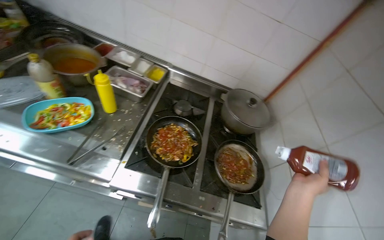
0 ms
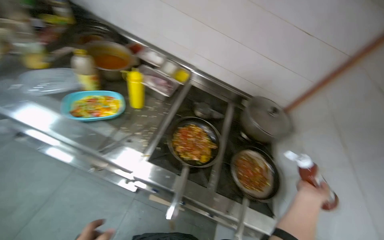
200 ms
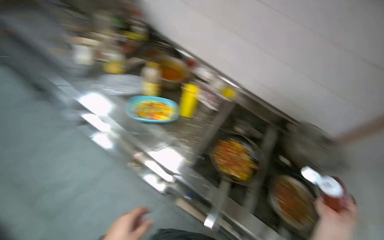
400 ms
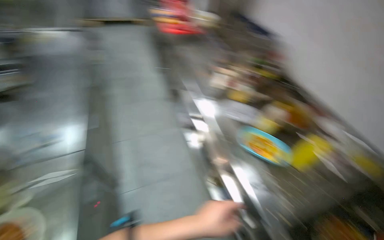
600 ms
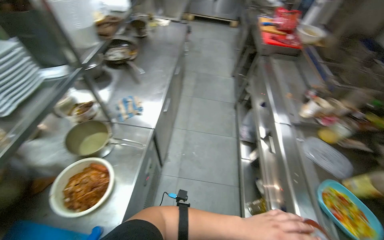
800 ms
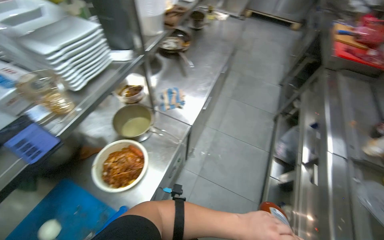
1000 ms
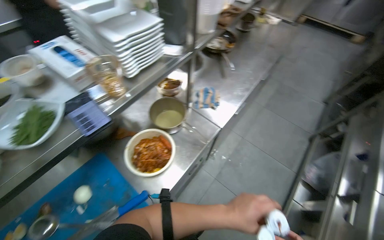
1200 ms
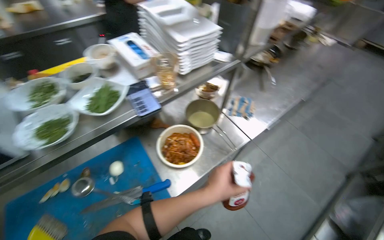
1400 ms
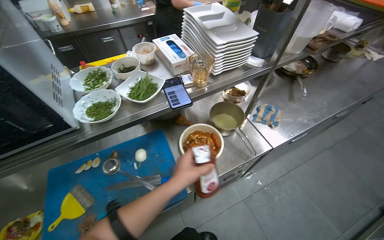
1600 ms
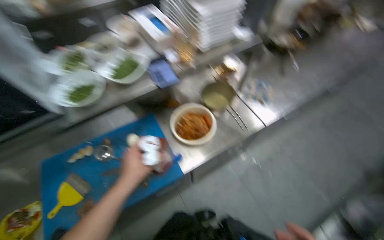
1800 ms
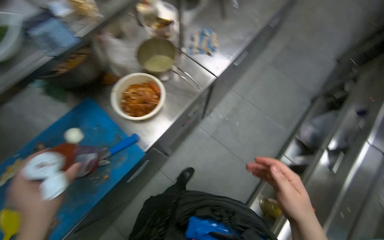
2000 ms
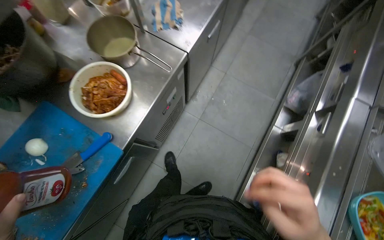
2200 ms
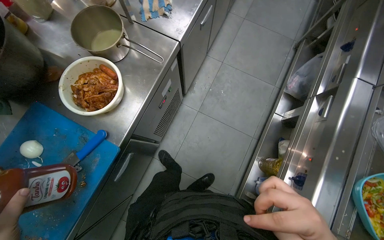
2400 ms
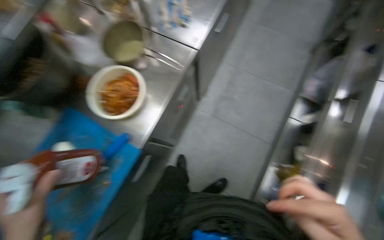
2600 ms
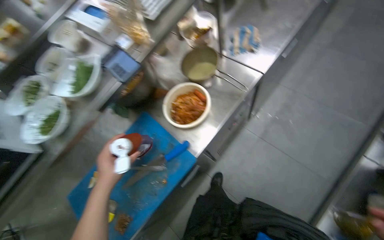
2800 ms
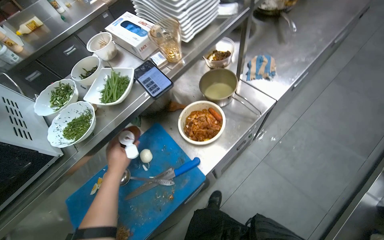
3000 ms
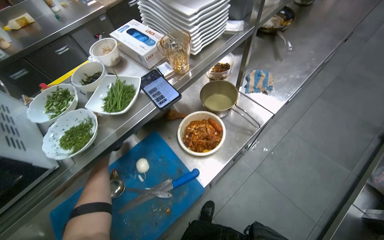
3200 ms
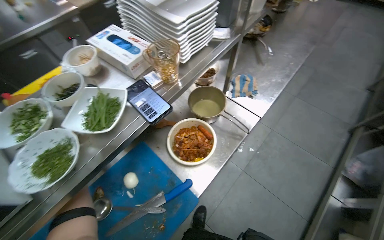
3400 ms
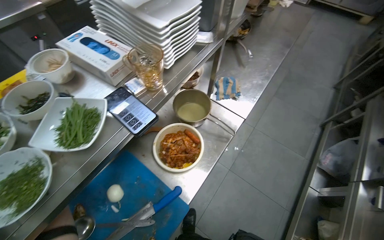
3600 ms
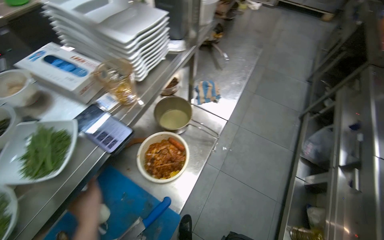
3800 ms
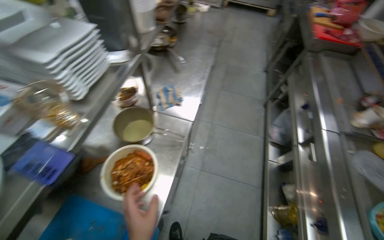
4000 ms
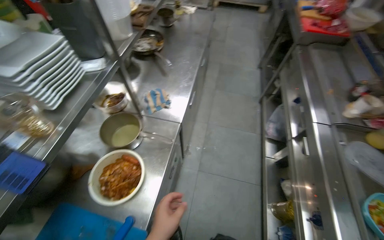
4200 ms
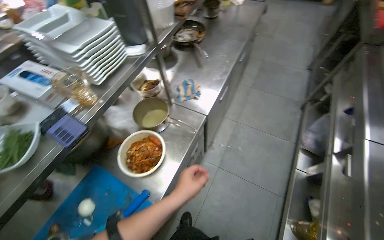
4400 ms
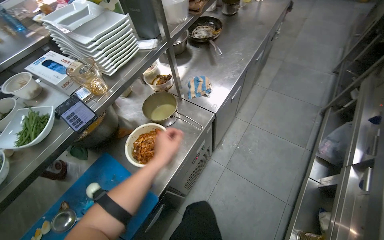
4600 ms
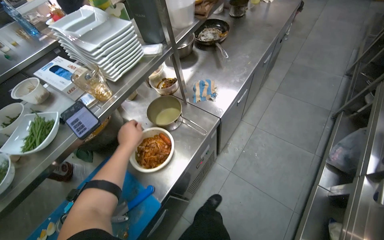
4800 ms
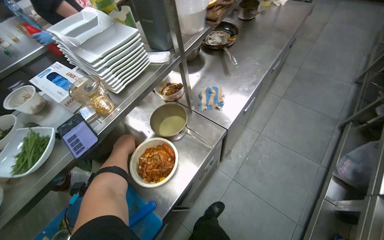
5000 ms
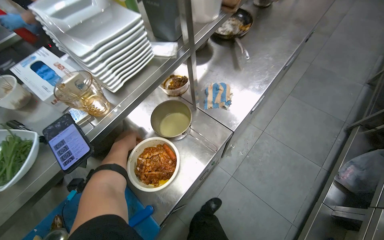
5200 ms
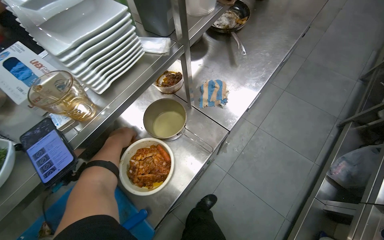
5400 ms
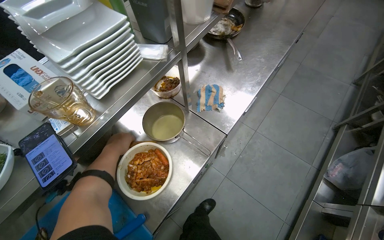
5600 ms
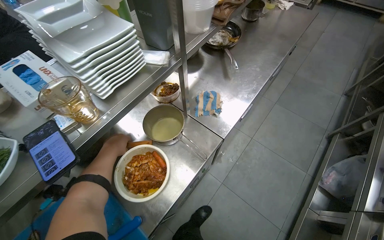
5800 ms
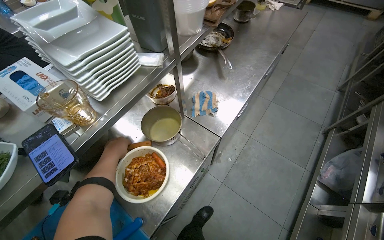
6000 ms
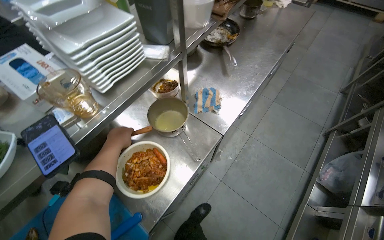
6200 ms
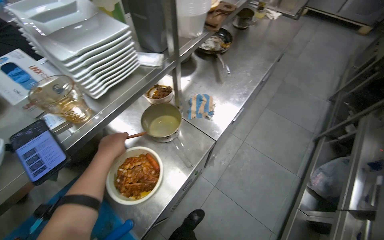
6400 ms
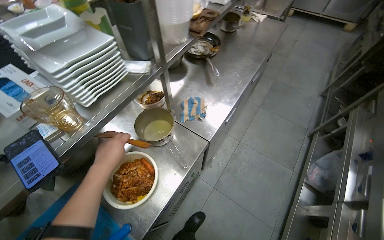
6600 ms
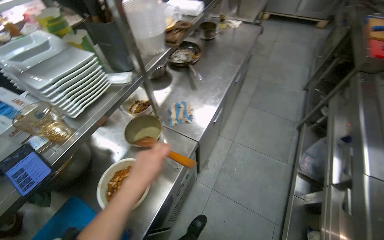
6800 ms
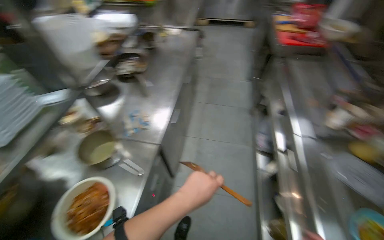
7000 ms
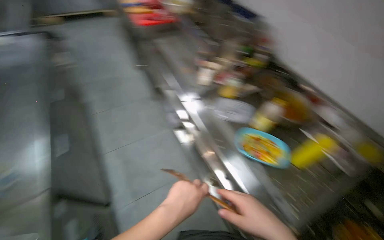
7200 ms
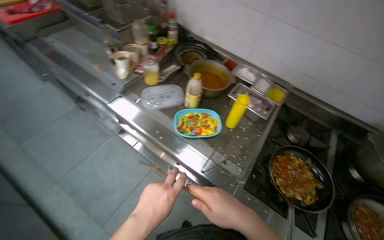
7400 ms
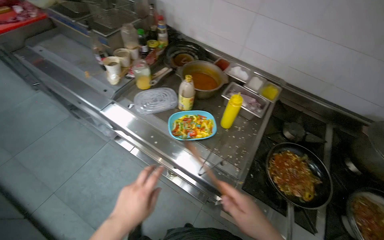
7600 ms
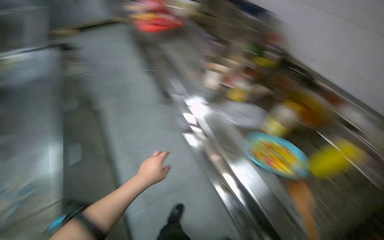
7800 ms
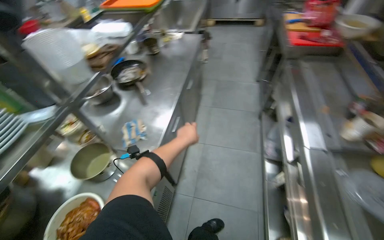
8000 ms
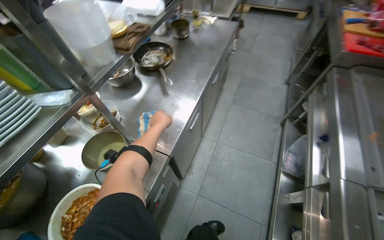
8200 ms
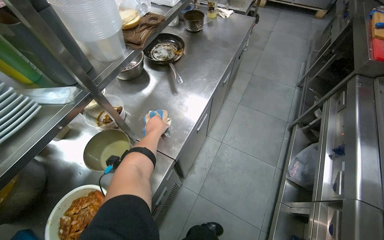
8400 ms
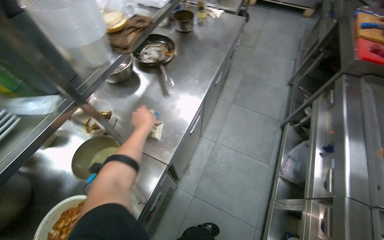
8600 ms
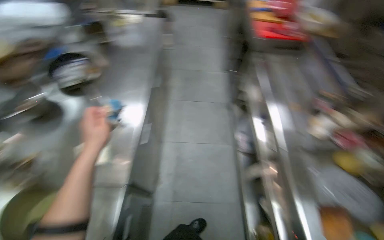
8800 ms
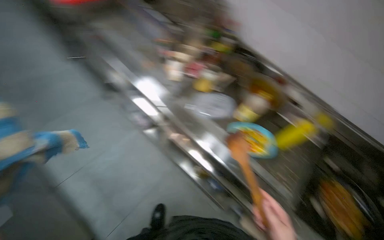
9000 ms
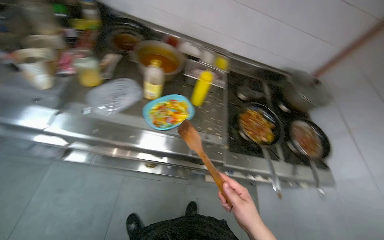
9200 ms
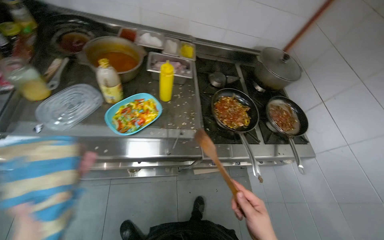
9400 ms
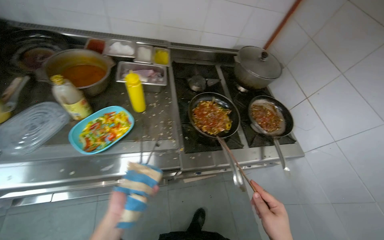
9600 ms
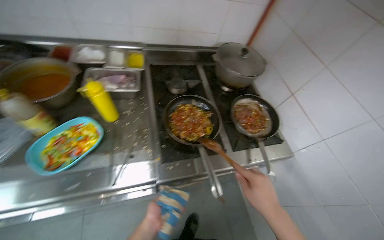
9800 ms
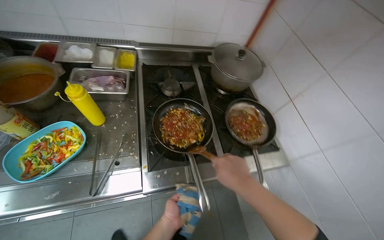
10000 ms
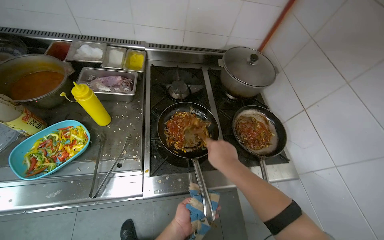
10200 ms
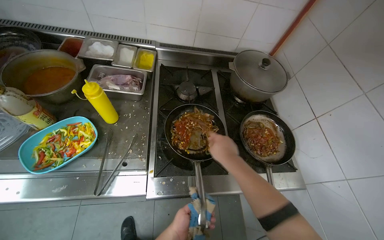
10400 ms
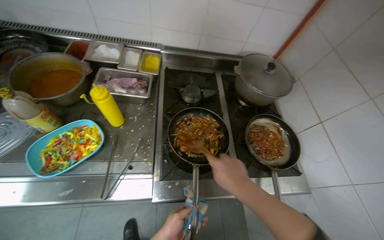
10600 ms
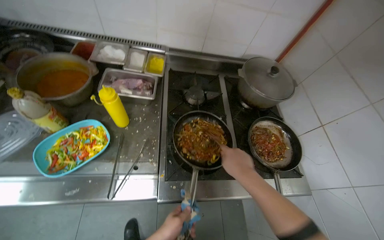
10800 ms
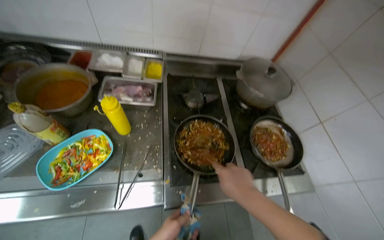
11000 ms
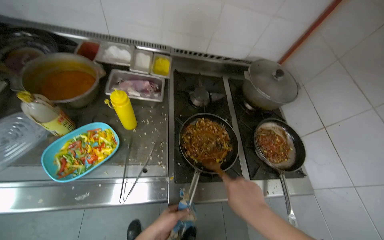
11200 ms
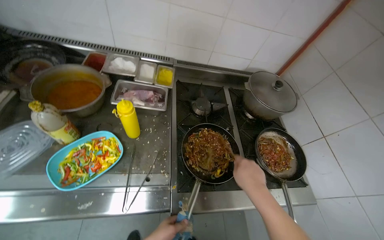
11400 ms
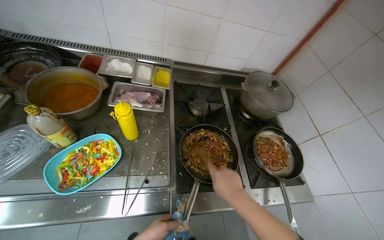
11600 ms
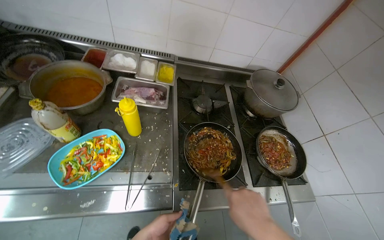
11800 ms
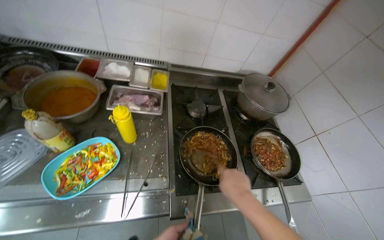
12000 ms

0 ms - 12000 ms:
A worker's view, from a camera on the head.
Job: cooking food.
The whole recording: Stir-frying ingredients in pans. The worker adds chopped meat, sauces, and seasoning to pans, then stir-fries the ingredients.
1600 ms - 3000 ms: The camera pitches downward, by approximately 15 degrees.
3000 ms - 4400 ms: The wearer's head swings about 20 degrees to the right.
4400 ms - 6000 ms: The left hand travels up the picture, to the left and farther from the camera by some 40 cm.
6000 ms - 7600 ms: The camera travels about 50 cm. The wearer's head swings roughly 95 degrees to the right.
9000 ms - 10400 ms: The camera travels roughly 70 cm. The head rotates some 45 degrees to the right. The wearer looks approximately 15 degrees further downward.

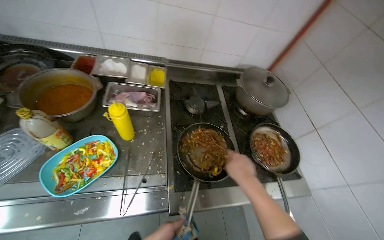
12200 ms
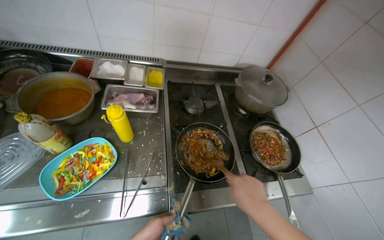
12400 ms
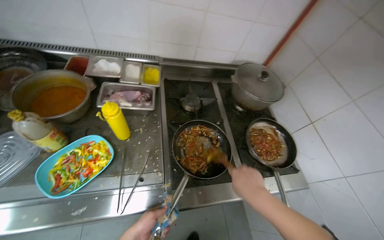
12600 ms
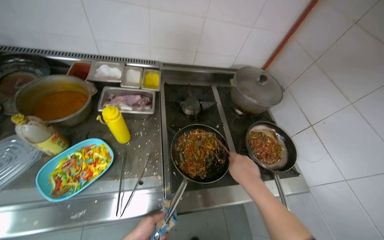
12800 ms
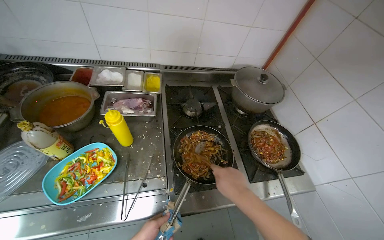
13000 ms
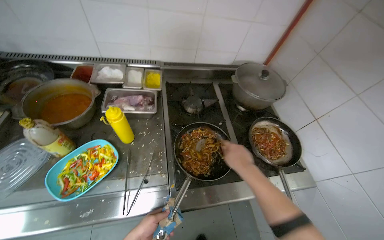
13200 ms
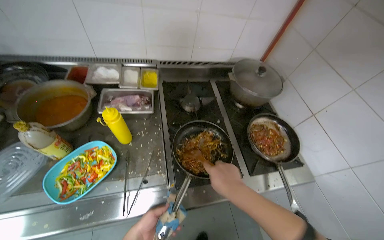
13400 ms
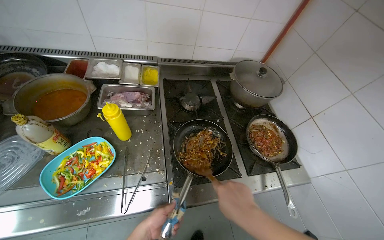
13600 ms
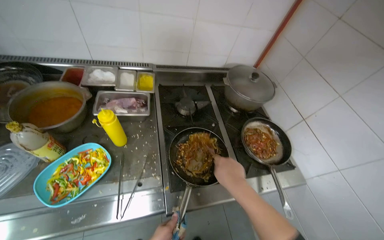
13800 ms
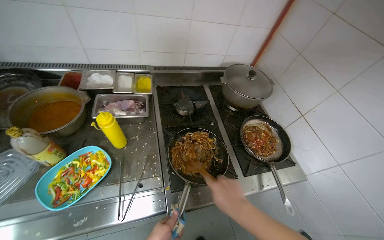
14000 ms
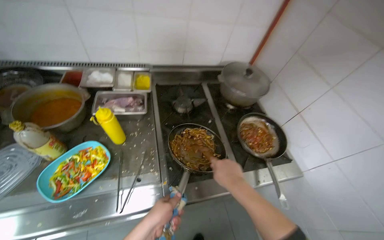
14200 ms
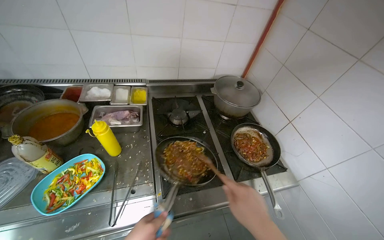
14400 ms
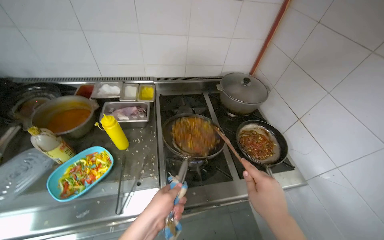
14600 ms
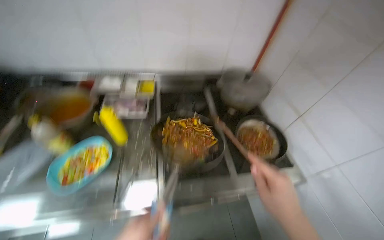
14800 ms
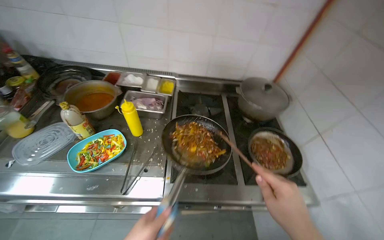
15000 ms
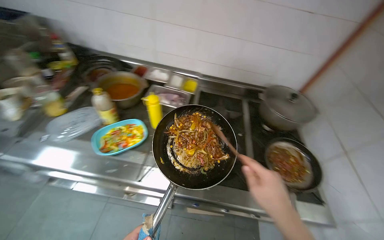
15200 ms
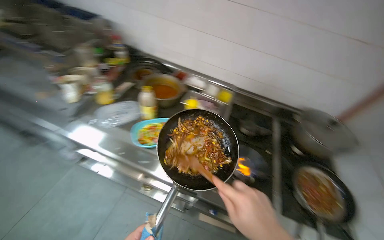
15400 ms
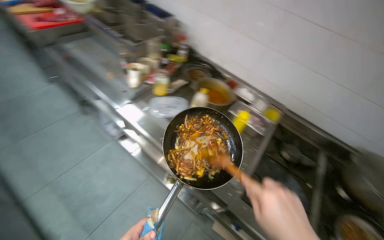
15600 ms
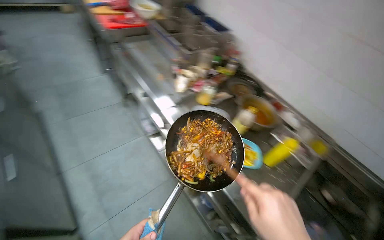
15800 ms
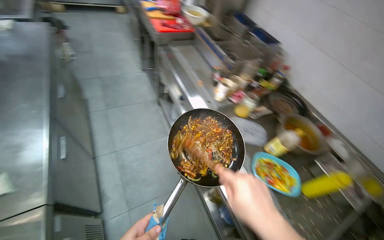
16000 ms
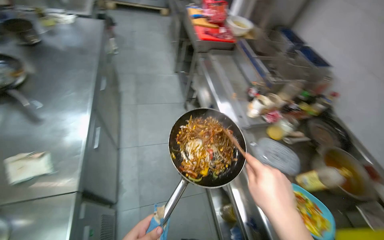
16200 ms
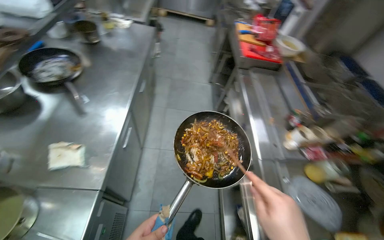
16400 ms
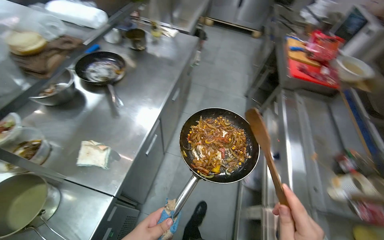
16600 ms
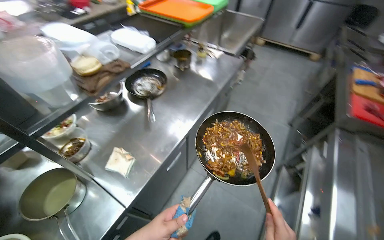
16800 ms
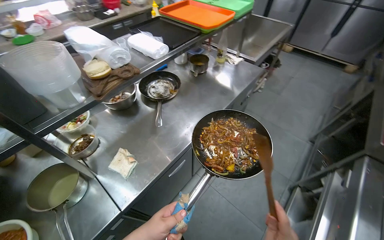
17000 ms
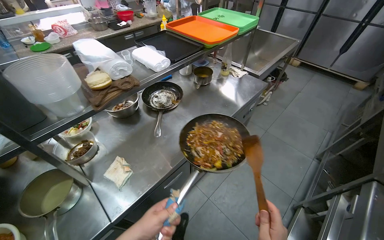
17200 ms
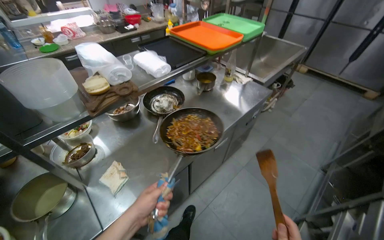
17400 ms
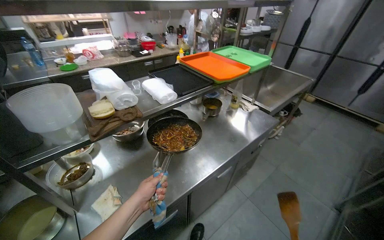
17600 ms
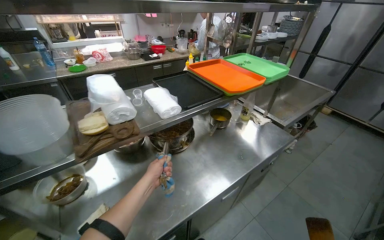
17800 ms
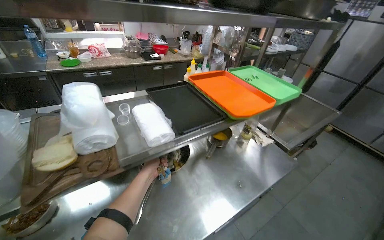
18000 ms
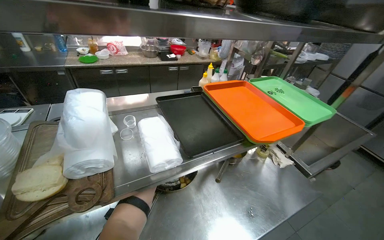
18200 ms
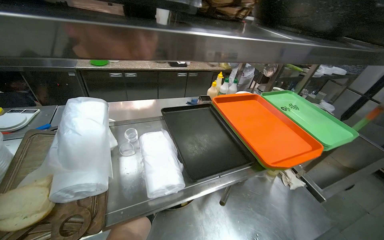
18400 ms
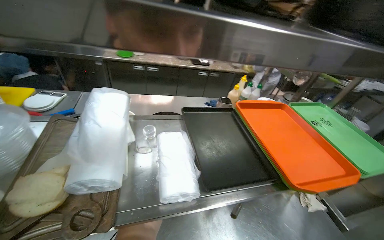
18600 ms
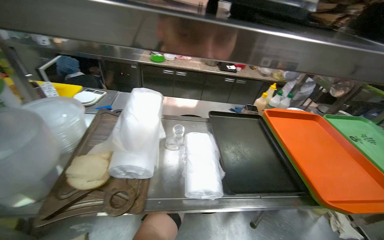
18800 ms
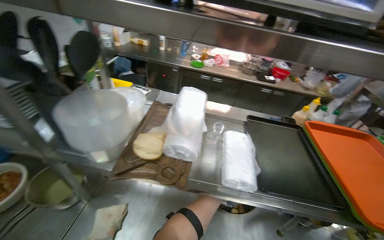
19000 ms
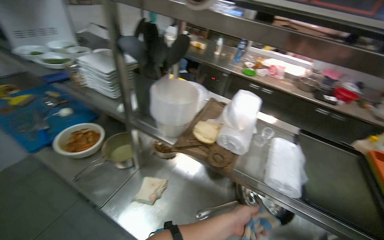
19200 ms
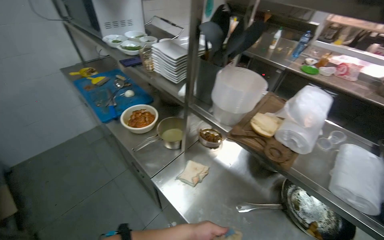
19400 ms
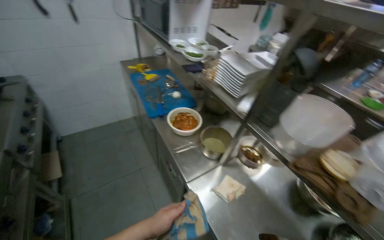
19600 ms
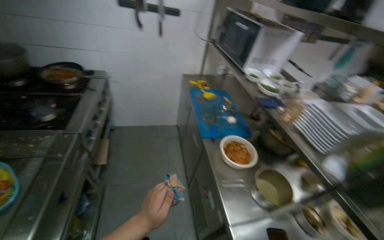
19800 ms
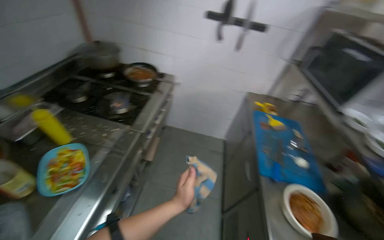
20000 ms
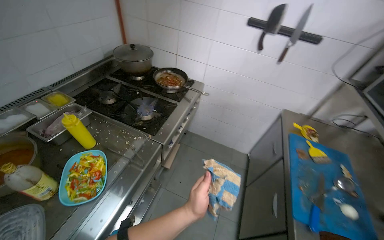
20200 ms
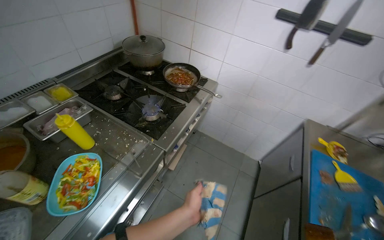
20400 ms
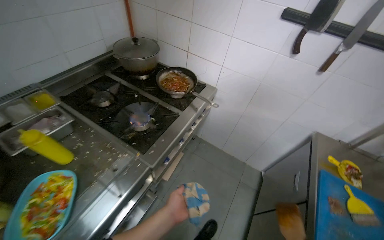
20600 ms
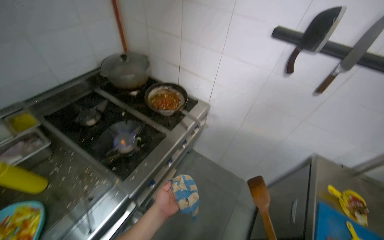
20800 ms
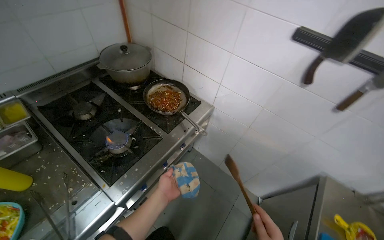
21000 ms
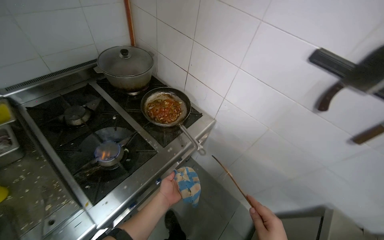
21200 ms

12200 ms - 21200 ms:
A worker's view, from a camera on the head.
Job: cooking food.
The whole recording: Stir-frying ingredients in pans. The worker adds chopped meat, sauces, and seasoning to pans, then stir-fries the ingredients.
13800 ms - 15200 ms: The wearer's head swings approximately 20 degrees to the left. The right hand moves nearer to the camera and to the right, roughly 15 cm.
15200 ms - 16600 ms: The head travels about 70 cm. The wearer's head swings approximately 95 degrees to the left. The view tips upward by about 15 degrees.
16600 ms - 18200 ms: The wearer moves approximately 60 cm. The head turns to the left by roughly 50 degrees. The camera pitches upward, by approximately 15 degrees.
18200 ms - 19800 ms: The wearer moves about 50 cm. The head turns to the left by about 100 degrees.
19800 ms - 21200 ms: The camera travels roughly 90 cm. The wearer's head swings roughly 50 degrees to the left.
